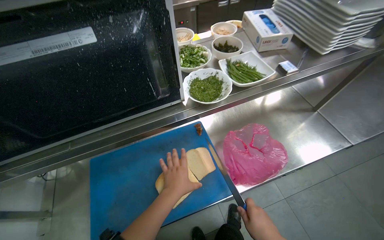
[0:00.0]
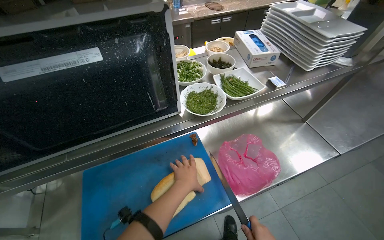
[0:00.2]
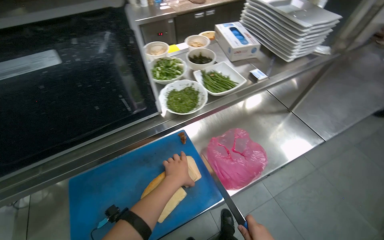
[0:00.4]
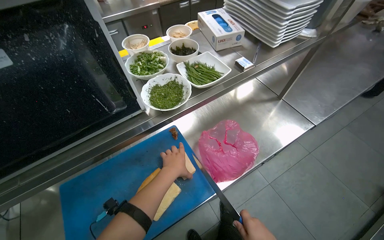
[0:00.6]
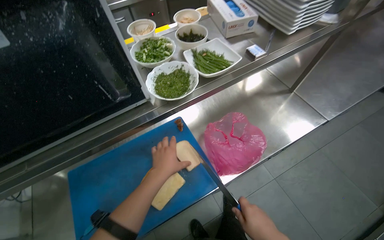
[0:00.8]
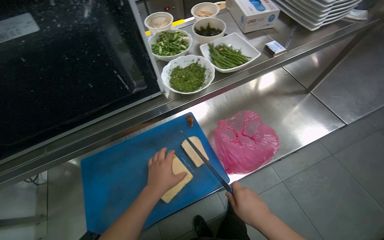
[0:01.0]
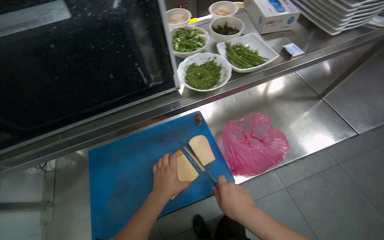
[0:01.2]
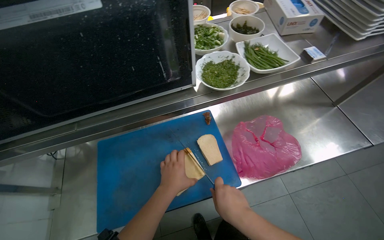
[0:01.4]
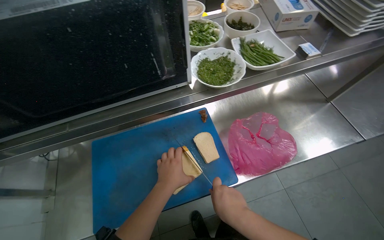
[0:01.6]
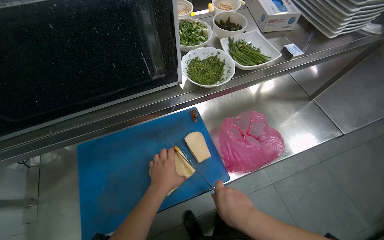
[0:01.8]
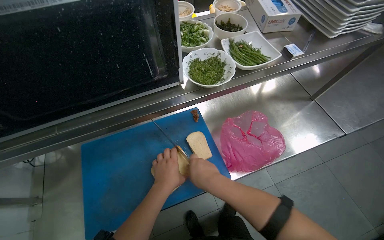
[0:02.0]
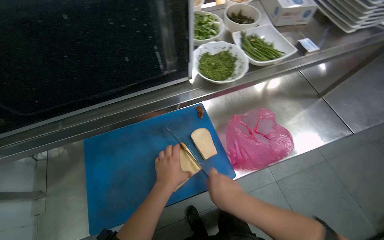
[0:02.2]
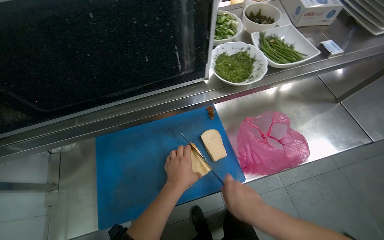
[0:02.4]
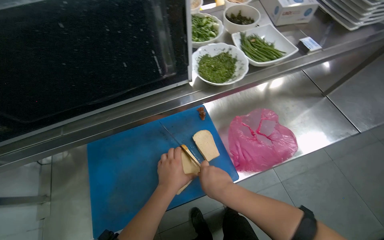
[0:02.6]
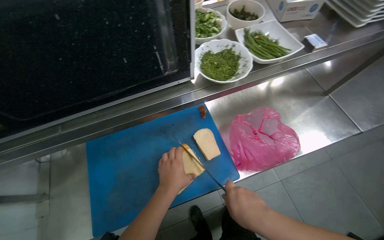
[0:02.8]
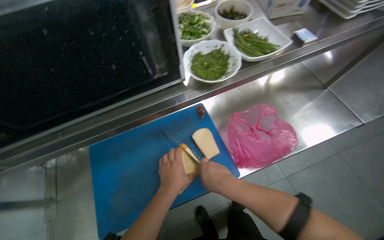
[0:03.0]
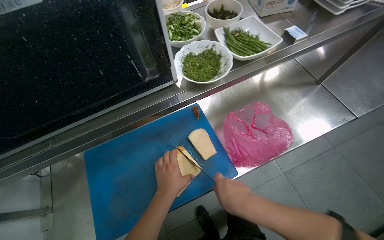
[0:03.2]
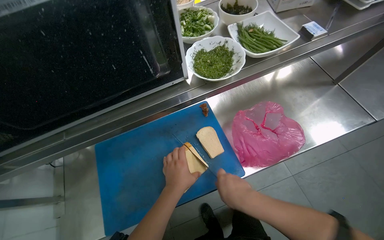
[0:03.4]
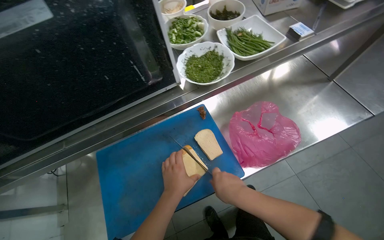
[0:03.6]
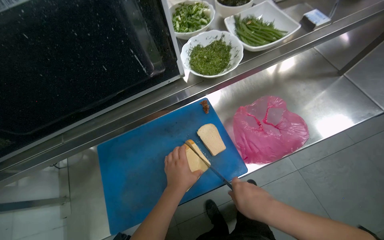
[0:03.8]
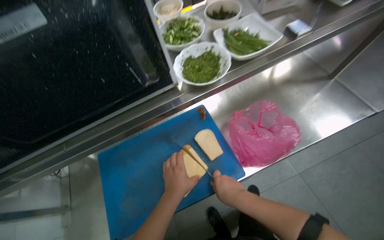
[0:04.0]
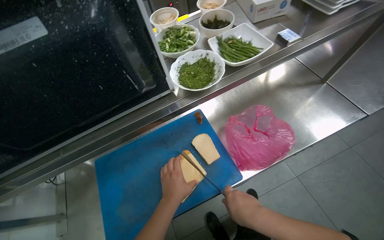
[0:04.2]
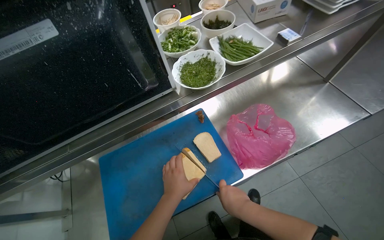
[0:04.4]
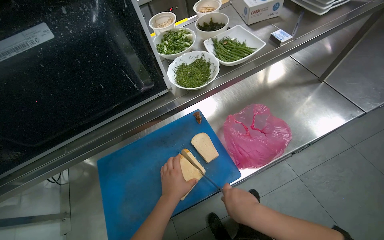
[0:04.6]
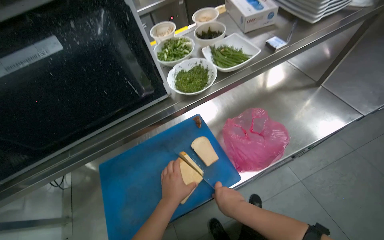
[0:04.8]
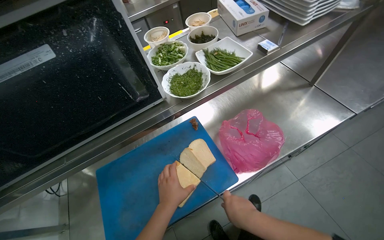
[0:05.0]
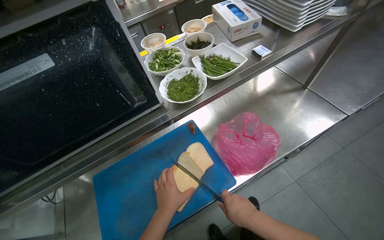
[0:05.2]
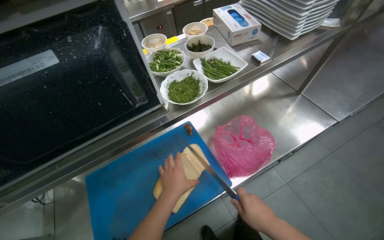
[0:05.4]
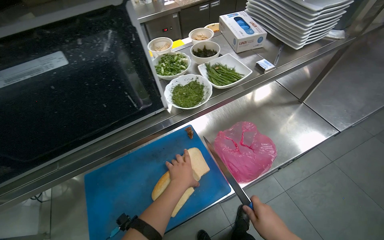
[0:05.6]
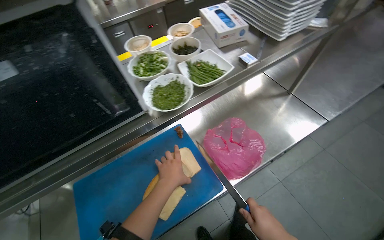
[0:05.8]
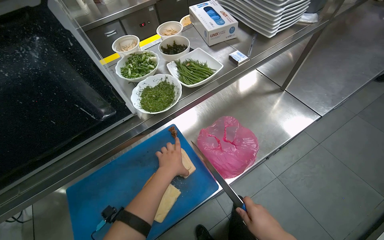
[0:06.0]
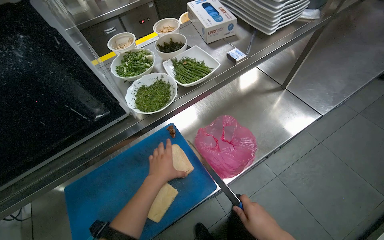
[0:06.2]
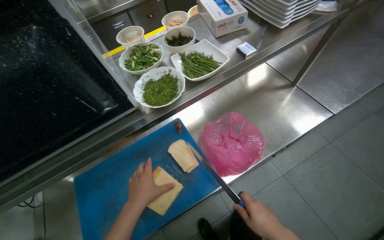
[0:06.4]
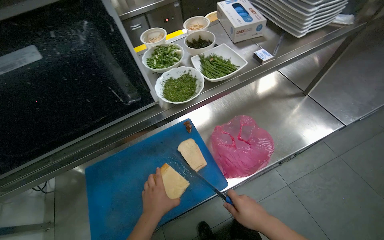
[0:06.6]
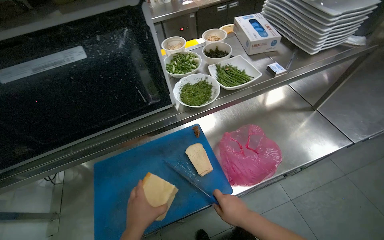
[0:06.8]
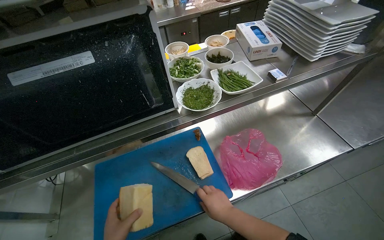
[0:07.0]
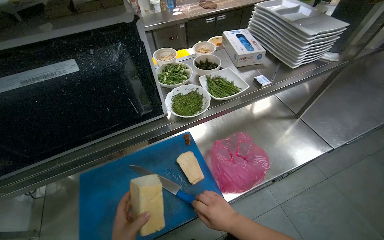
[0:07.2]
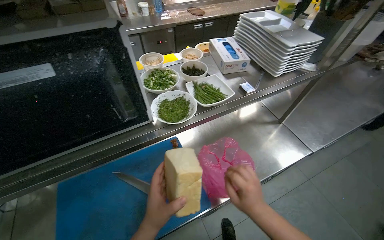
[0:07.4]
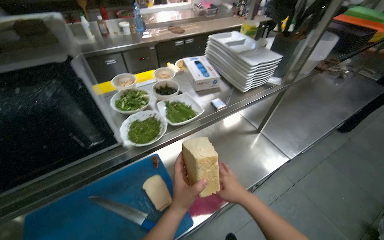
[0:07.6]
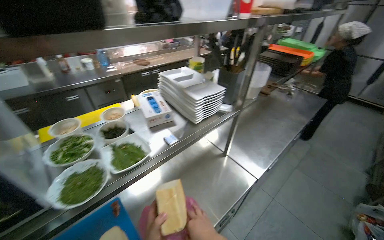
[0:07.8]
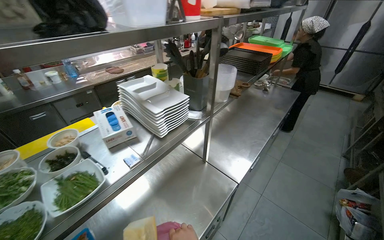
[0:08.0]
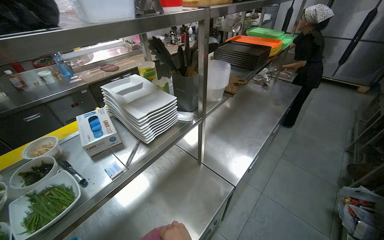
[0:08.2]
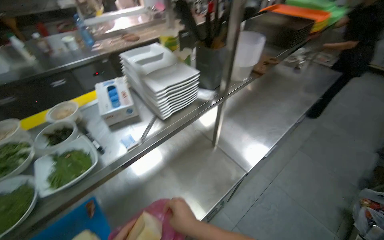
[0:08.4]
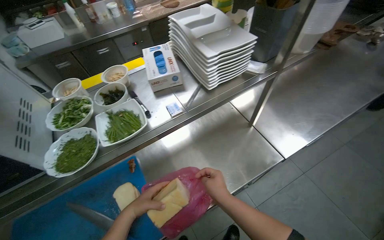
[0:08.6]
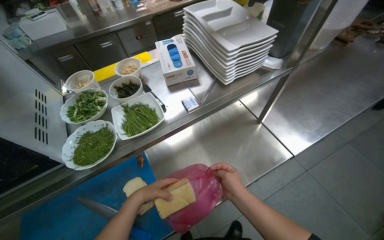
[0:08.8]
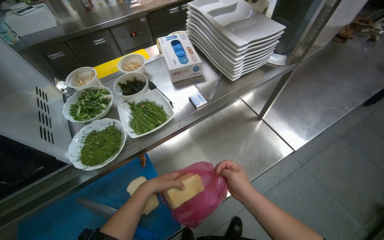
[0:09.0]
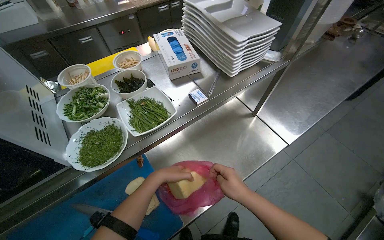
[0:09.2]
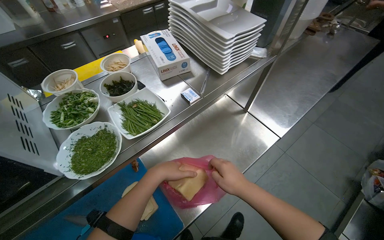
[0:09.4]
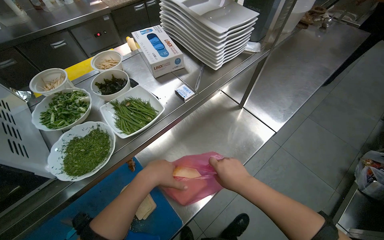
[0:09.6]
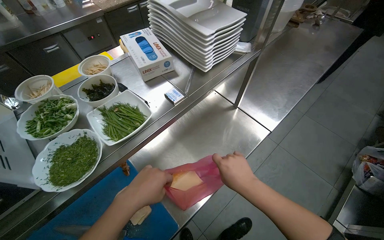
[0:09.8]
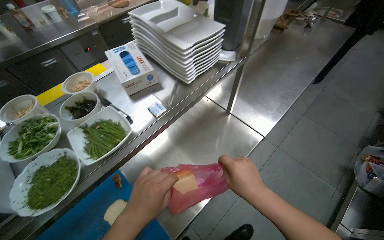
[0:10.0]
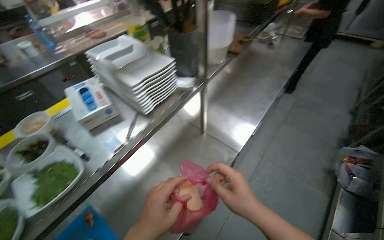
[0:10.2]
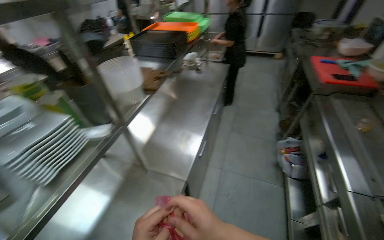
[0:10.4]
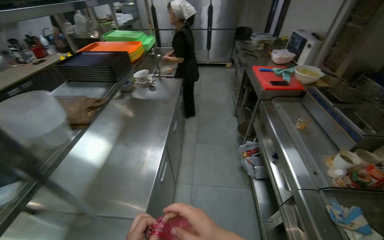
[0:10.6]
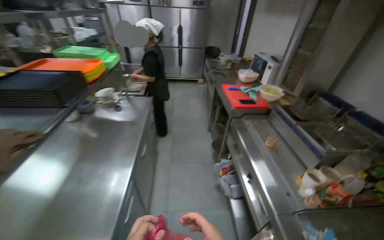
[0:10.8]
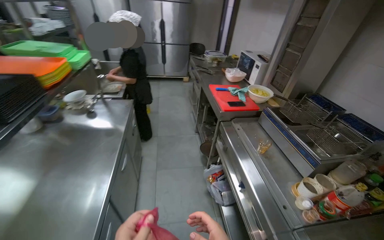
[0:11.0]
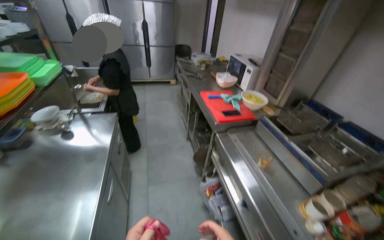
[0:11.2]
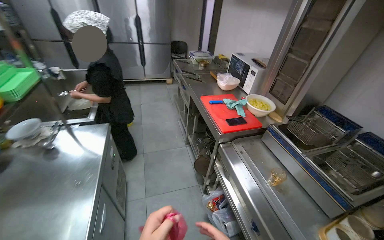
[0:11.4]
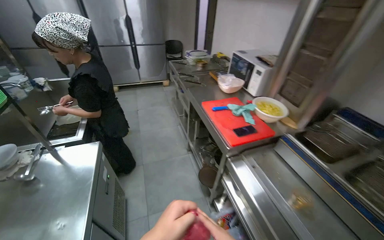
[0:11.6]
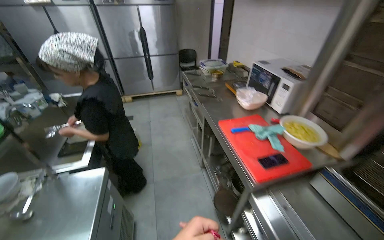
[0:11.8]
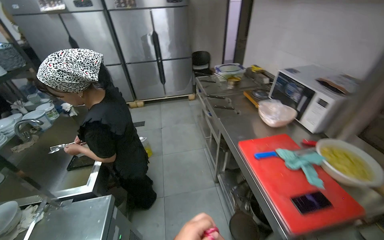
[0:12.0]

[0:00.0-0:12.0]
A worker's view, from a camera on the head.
Job: preparing food.
The whole recording: Slicing and Storing Bread. The worker slices a loaf of bread on a cutting board, places the remaining bread into a bag, and stores it in the refrigerator.
0:01.6 to 0:04.4: The hands are busy where they are.
0:04.4 to 0:06.0: The left hand goes approximately 15 cm up the picture.
0:09.0 to 0:10.4: The head turns to the right by roughly 40 degrees. The wearer looks approximately 15 degrees further upward.
0:10.4 to 0:12.0: The camera travels some 1.5 m. The wearer's head swings roughly 30 degrees to the right.

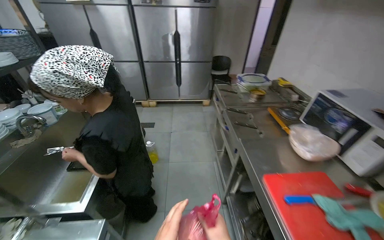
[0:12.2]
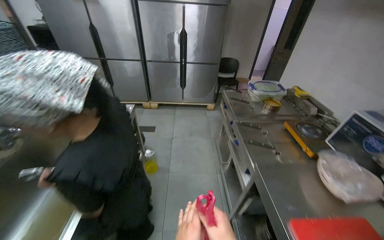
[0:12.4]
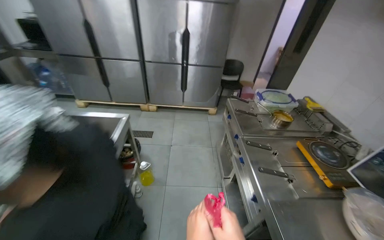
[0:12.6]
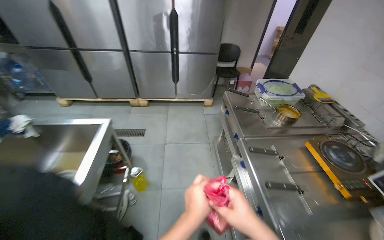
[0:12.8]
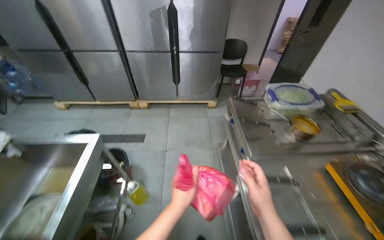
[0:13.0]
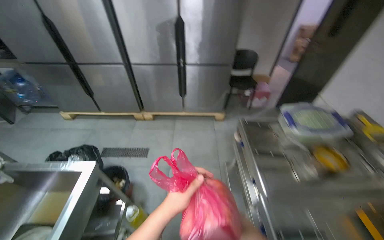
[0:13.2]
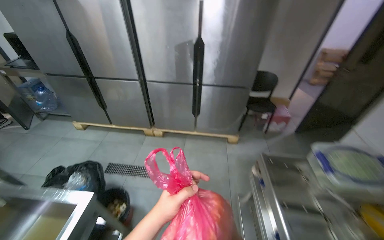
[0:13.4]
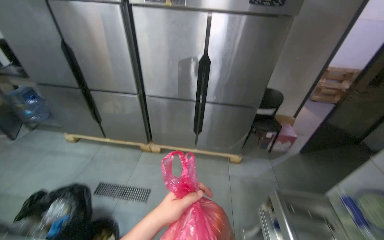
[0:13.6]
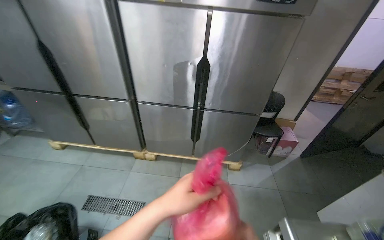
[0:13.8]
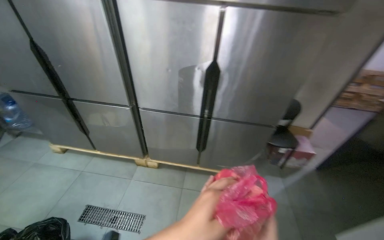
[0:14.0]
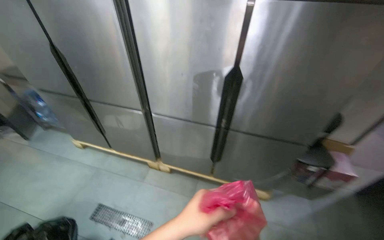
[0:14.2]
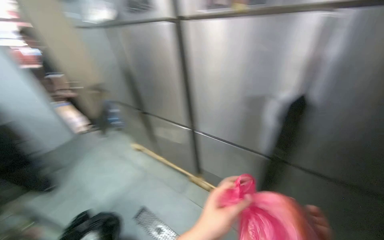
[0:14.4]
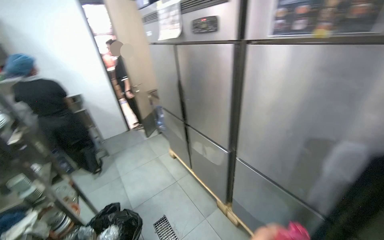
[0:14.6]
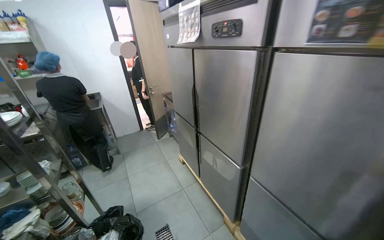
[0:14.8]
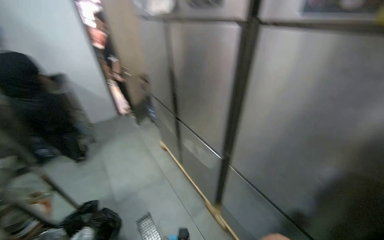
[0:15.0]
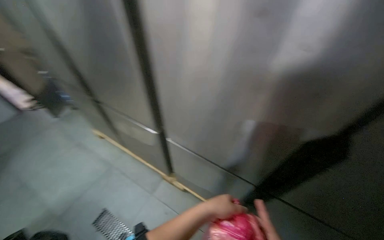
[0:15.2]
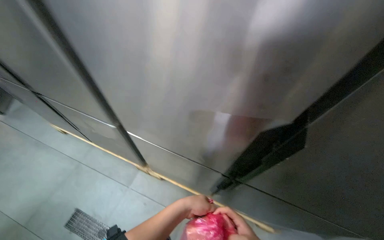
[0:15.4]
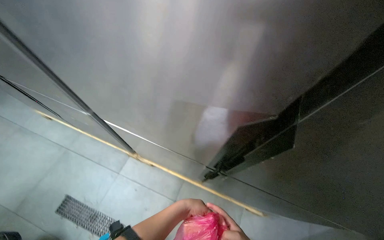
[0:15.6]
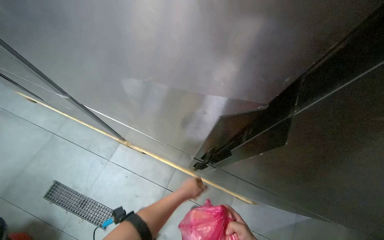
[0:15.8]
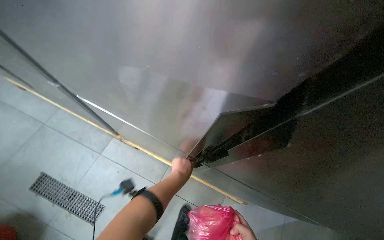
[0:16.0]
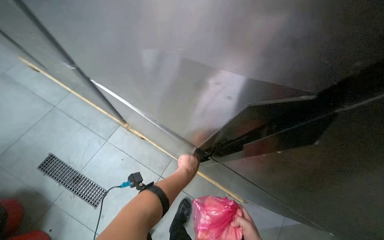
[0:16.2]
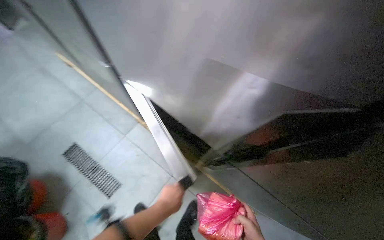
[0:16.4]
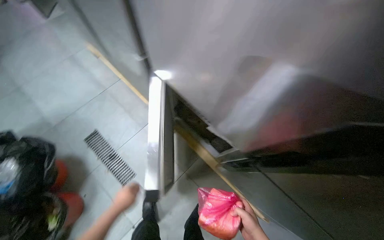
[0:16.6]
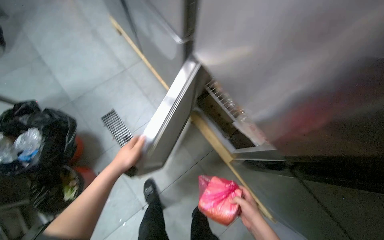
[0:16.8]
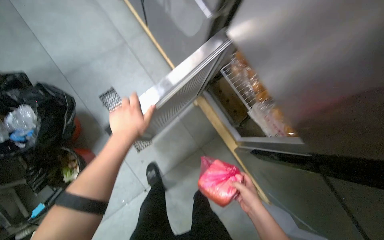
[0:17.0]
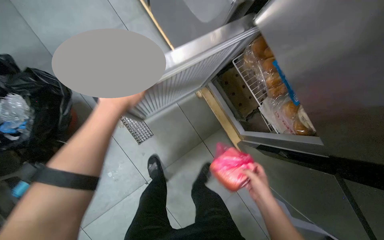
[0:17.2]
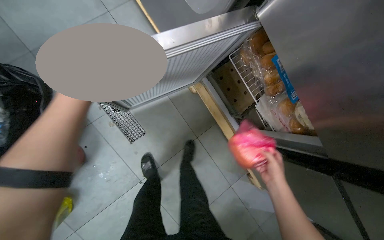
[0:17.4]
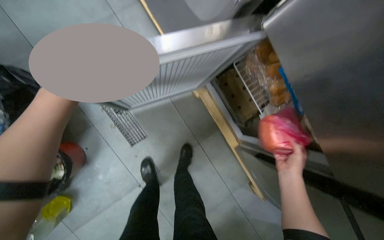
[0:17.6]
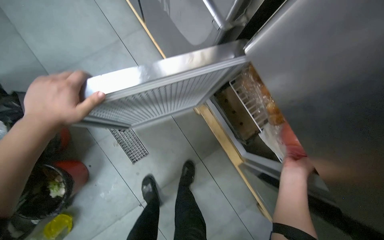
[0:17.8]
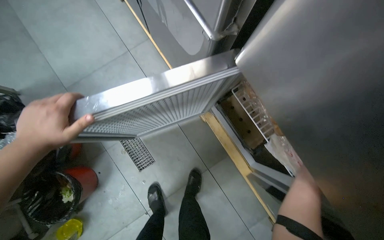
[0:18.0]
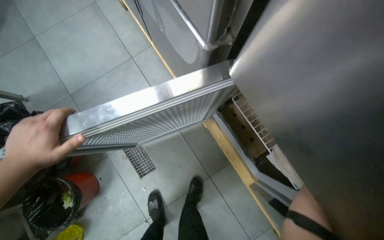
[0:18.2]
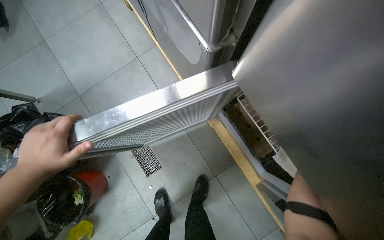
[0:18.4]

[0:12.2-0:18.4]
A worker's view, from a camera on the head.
Job: preparing food.
The whole recording: Slicing and Storing Bread. The worker slices a loaf of bread on a cutting board, places the remaining bread into a bag, and stores it in the refrigerator.
0:12.2 to 0:13.8: The camera is carried some 1.5 m.
0:13.8 to 0:15.4: The head travels about 90 cm. The view tilts roughly 25 degrees downward.
0:15.4 to 0:16.8: The head turns to the left by about 30 degrees. The view tilts some 15 degrees downward.
0:16.8 to 0:18.4: The left hand moves to the left, roughly 15 cm.

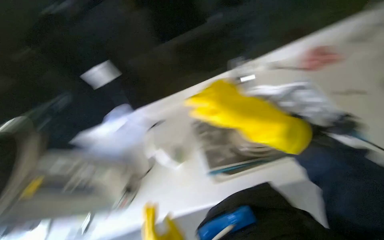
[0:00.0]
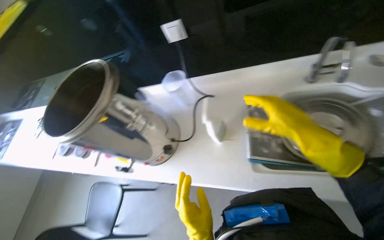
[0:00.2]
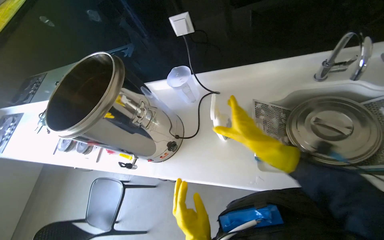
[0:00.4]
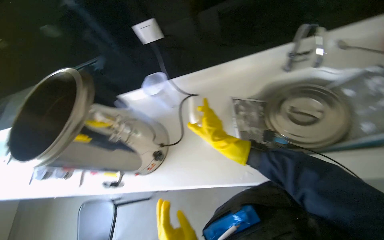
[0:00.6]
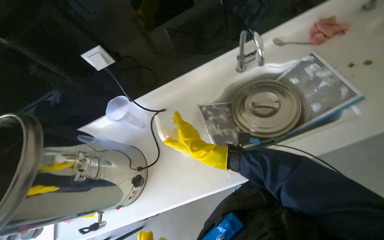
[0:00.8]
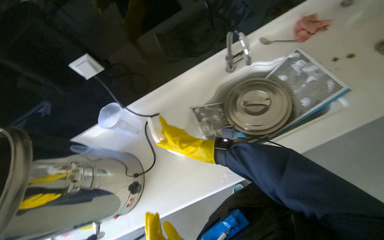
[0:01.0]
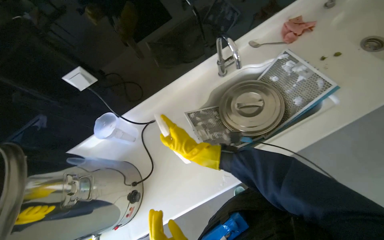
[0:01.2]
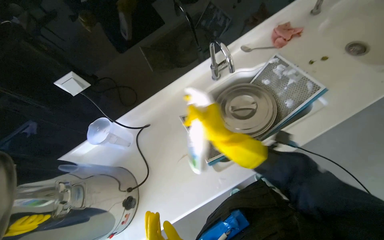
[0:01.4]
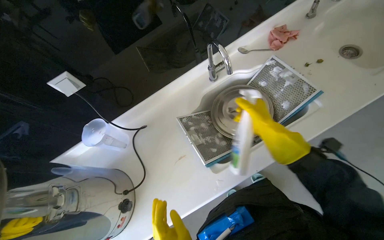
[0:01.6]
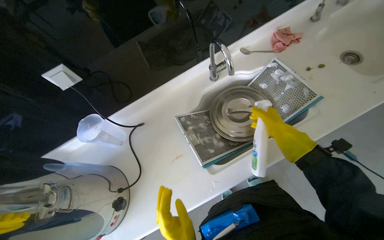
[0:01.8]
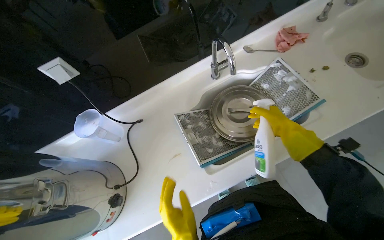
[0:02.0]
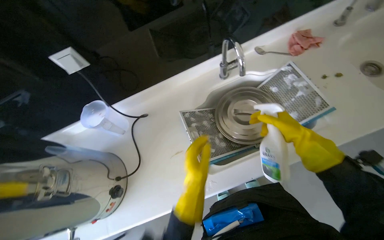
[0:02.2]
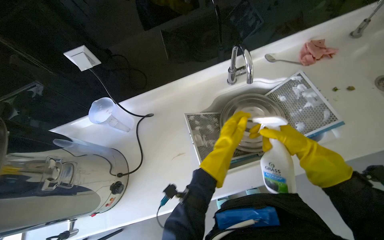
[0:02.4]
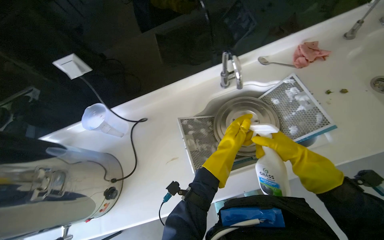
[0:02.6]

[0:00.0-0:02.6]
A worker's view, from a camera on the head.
Job: cleaning kitchen.
The whole recording: Applying cleaner to kitchen items. Applies cleaning solution to the pot lid and range hood filters in the sink.
0:01.2 to 0:02.6: The right hand is displaced to the right by some 35 cm.
